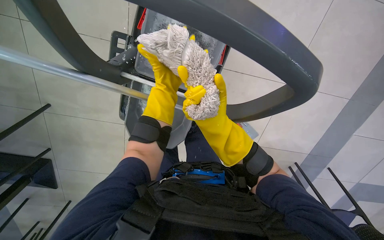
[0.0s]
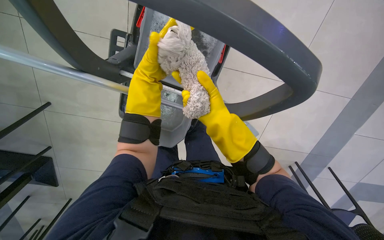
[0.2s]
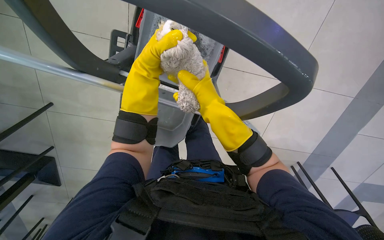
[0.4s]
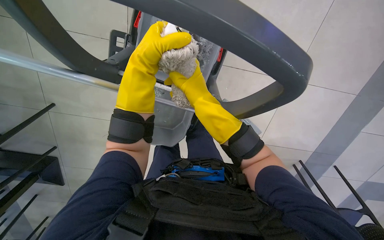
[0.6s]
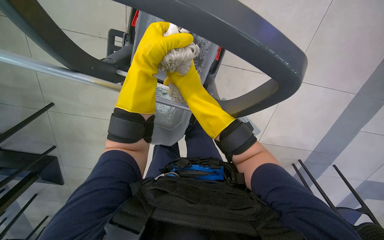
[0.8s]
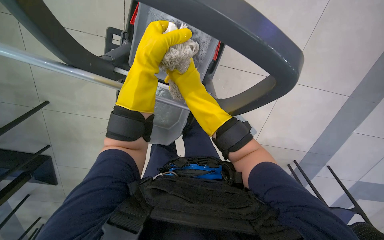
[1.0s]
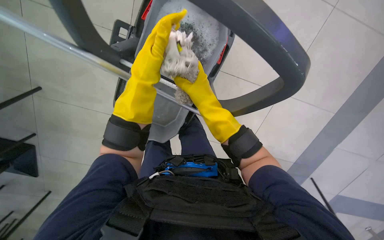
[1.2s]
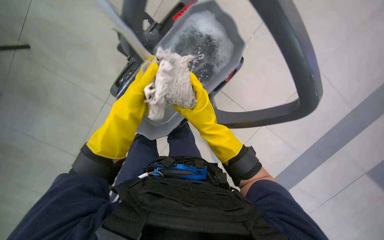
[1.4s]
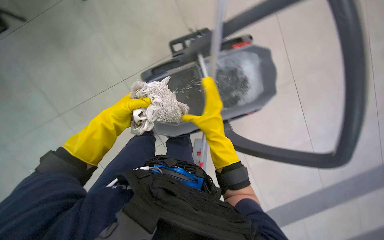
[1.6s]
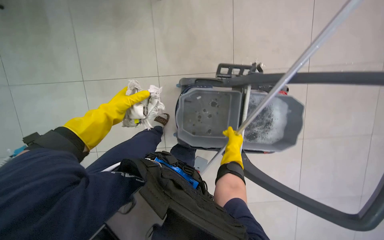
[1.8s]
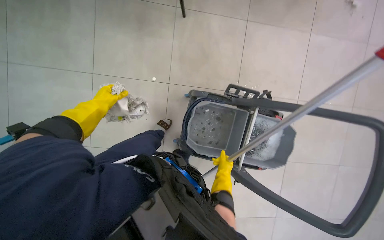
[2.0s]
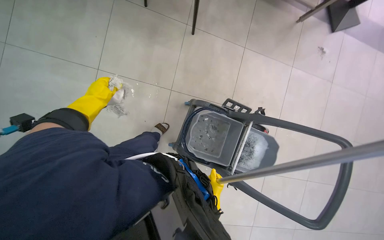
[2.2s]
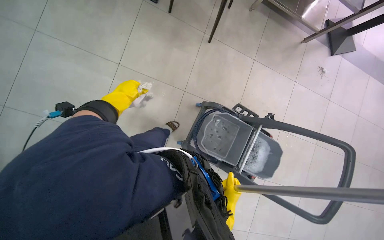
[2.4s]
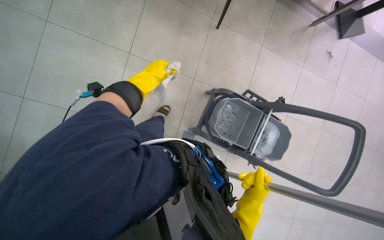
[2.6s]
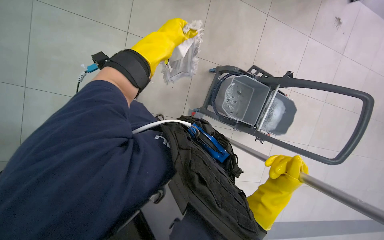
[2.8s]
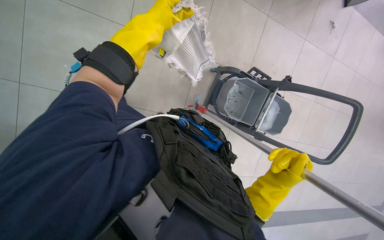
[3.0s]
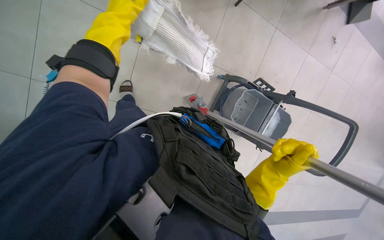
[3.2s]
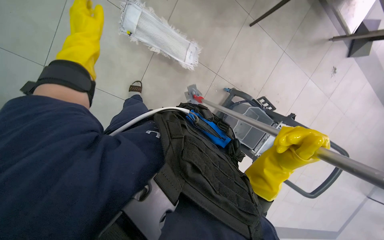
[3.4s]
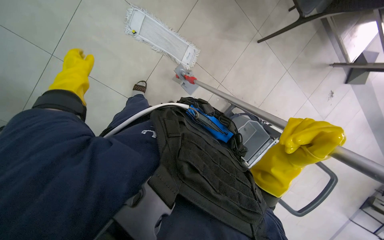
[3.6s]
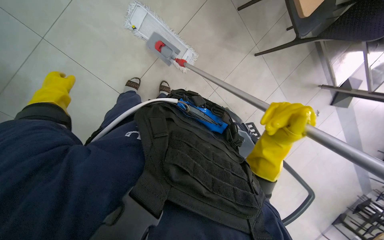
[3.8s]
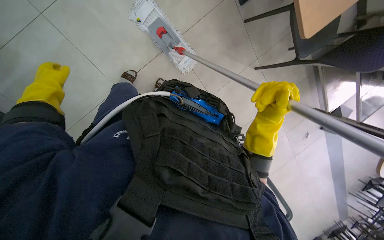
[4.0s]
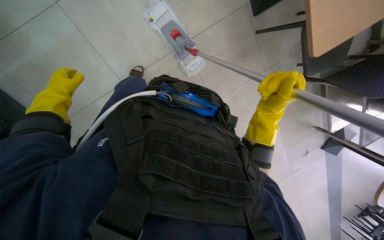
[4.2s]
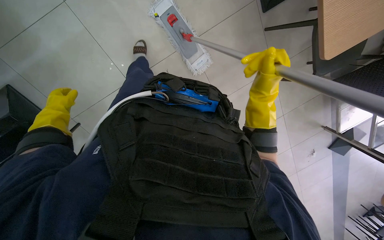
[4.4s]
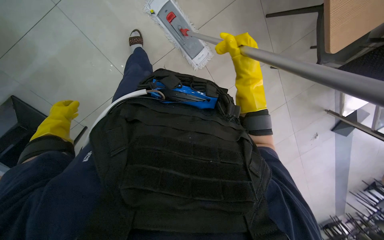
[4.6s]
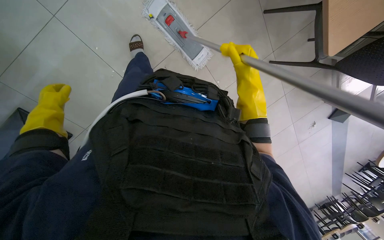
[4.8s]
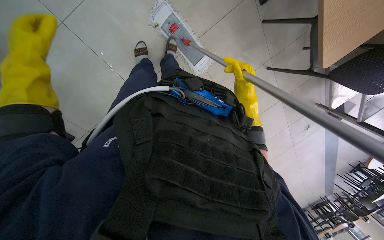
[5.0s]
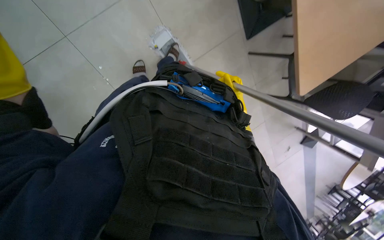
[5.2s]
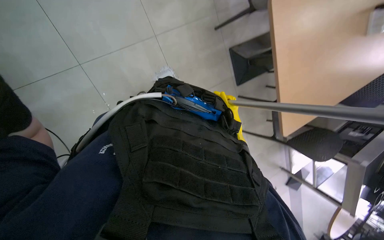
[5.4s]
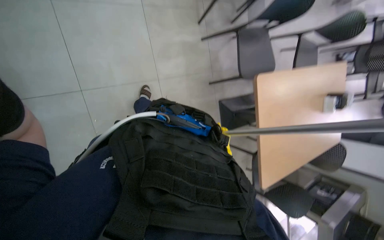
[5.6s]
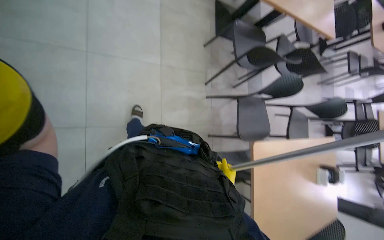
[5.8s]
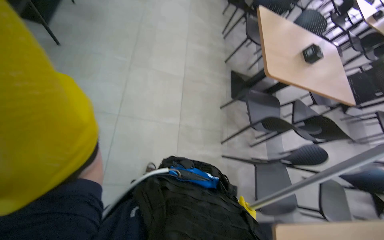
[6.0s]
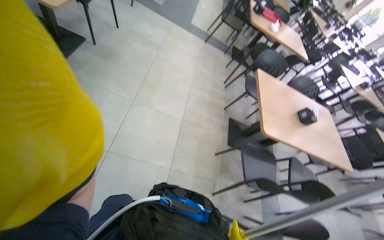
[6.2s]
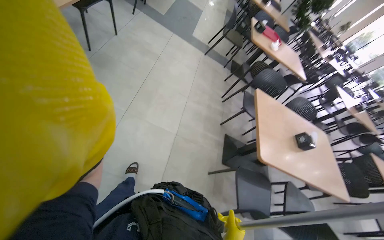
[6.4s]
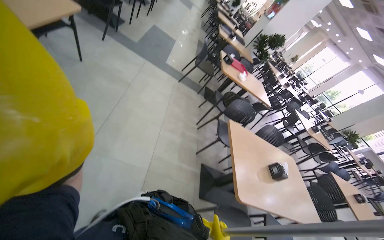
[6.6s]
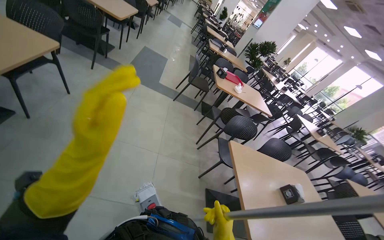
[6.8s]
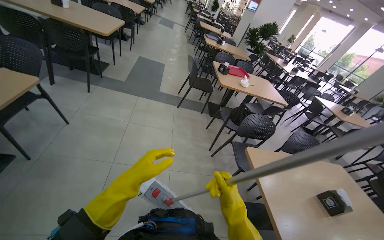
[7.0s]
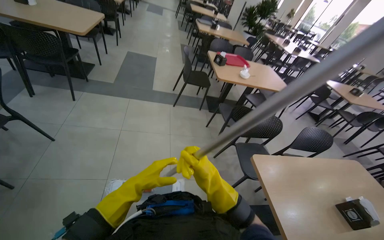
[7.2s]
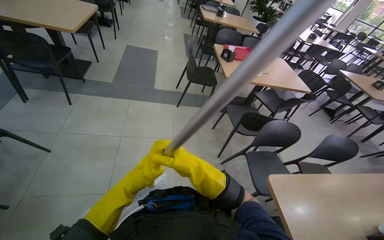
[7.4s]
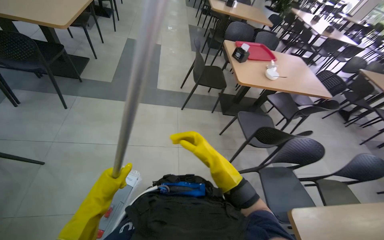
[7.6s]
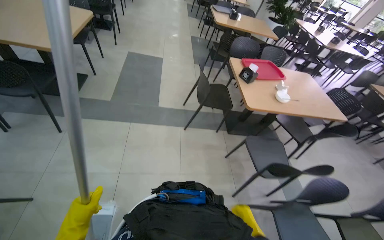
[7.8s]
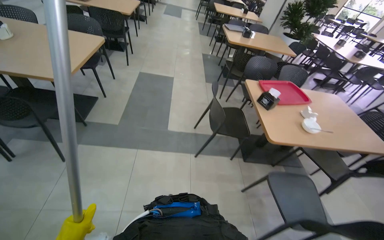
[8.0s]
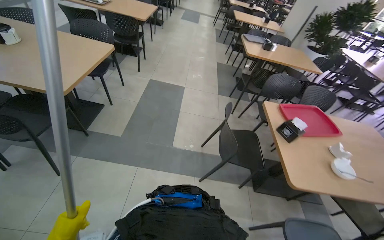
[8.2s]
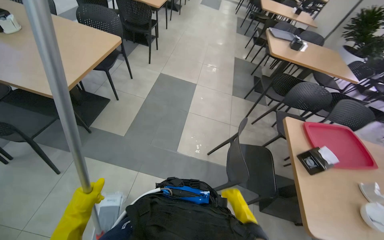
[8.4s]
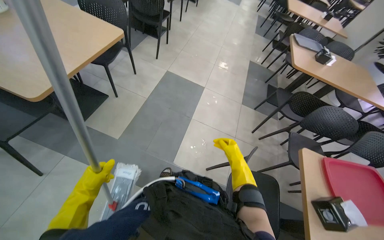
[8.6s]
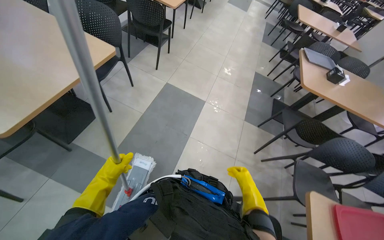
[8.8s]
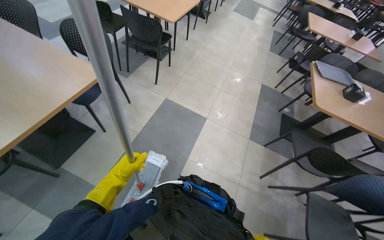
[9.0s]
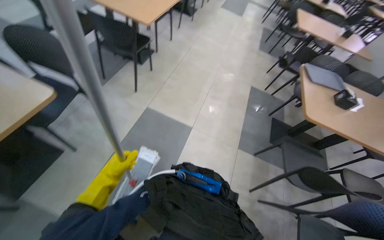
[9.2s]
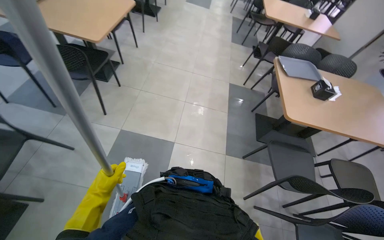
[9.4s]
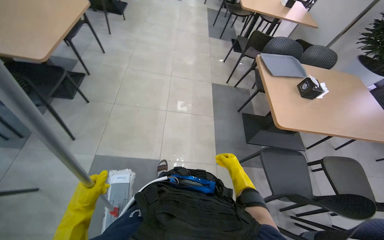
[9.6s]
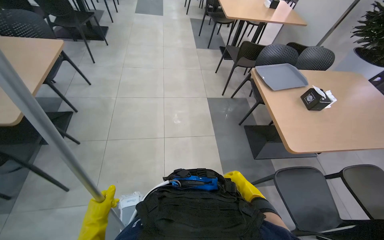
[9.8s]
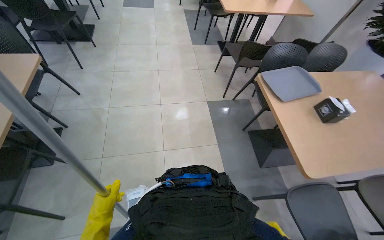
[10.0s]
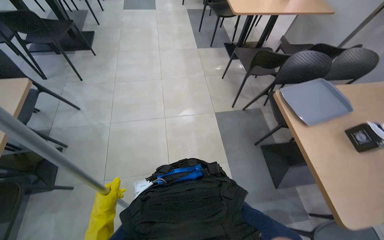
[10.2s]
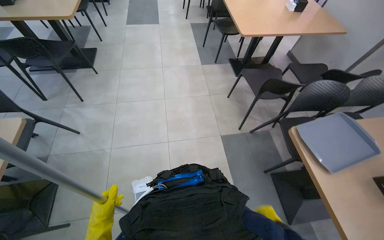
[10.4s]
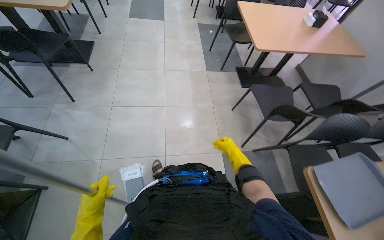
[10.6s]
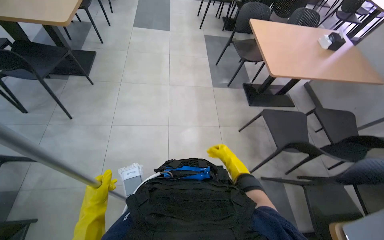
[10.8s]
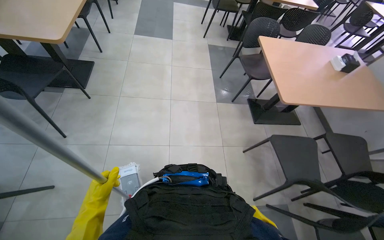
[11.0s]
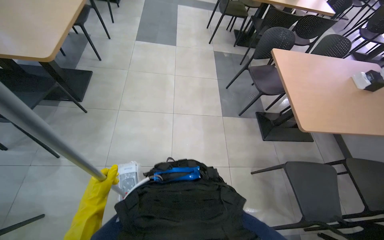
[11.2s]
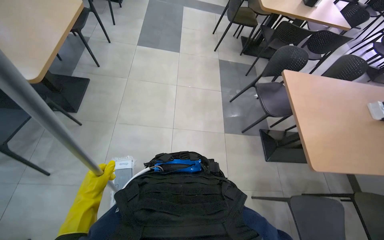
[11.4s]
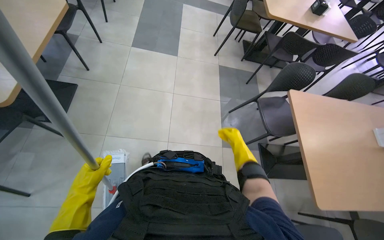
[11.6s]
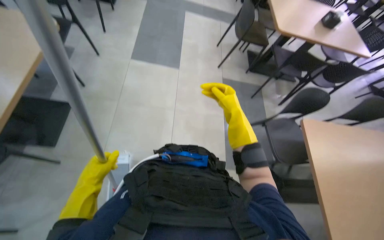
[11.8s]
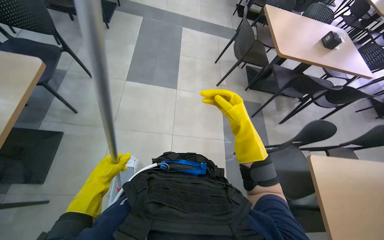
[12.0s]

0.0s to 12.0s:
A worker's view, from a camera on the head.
Job: mopping floor.
The whole recording: Mopping cafeteria floor. The worker mops the cafeteria floor with a flat mop.
0.0s to 1.6s: The scene turns approximately 25 degrees clockwise in the picture.
1.6s to 3.0s: The camera travels about 70 cm. The view swings about 15 degrees to the right. The scene rotates clockwise by about 30 degrees.
4.4s to 6.0s: The head travels roughly 50 cm. The camera pitches upward, by approximately 55 degrees.
6.0s to 7.6s: The camera is carried roughly 1.5 m. The camera pitches upward, by some 15 degrees.
7.6s to 9.0s: The wearer moves some 1.5 m. The head rotates some 25 degrees to the left.
9.0s to 10.4s: The wearer moves approximately 1.5 m. The wearer looks approximately 35 degrees further to the right.
10.4s to 12.0s: The camera travels some 2 m.

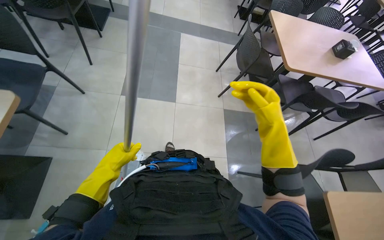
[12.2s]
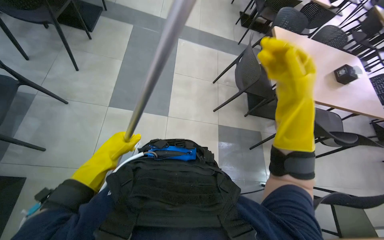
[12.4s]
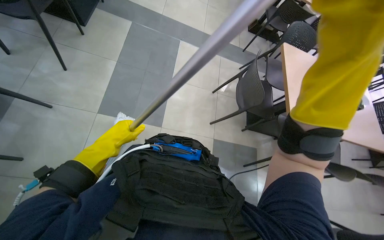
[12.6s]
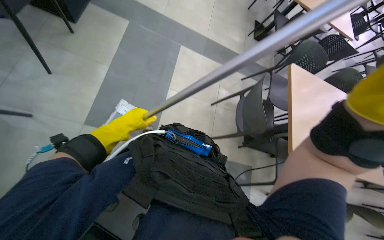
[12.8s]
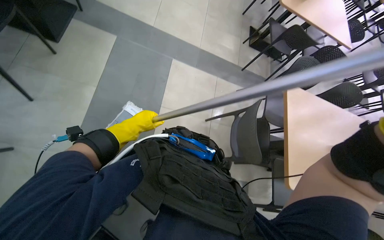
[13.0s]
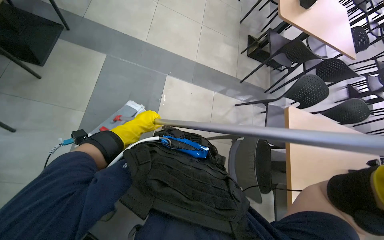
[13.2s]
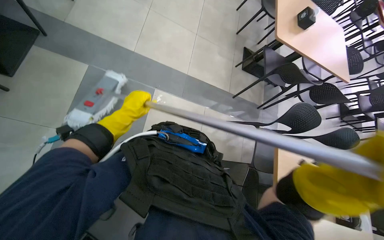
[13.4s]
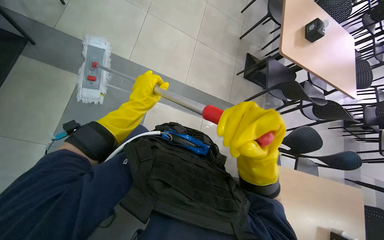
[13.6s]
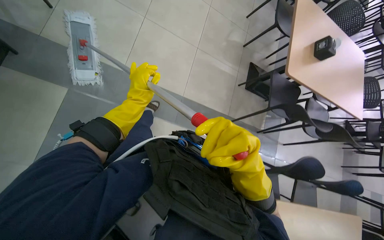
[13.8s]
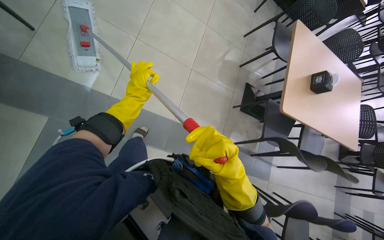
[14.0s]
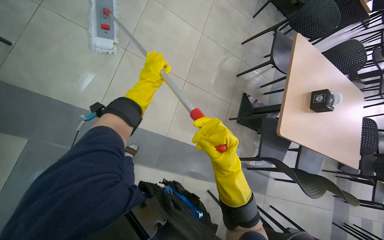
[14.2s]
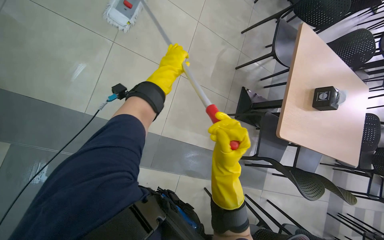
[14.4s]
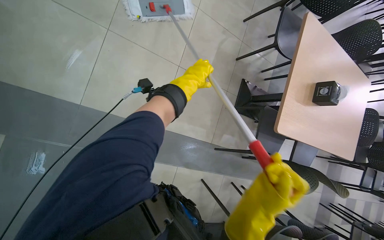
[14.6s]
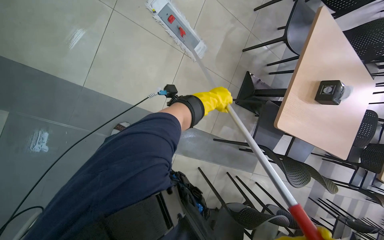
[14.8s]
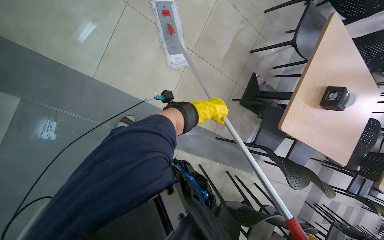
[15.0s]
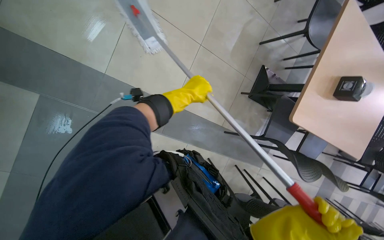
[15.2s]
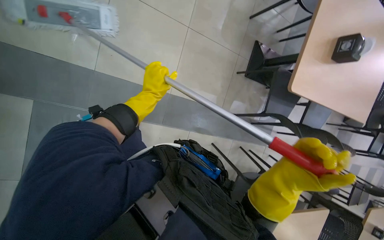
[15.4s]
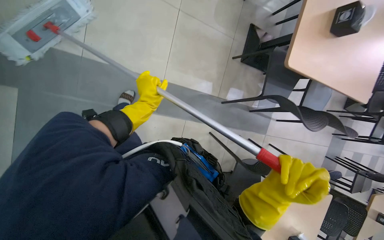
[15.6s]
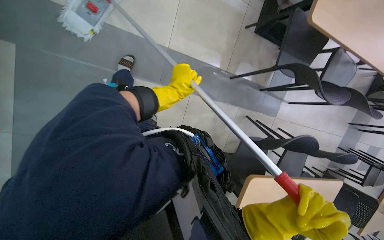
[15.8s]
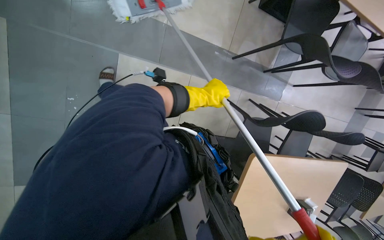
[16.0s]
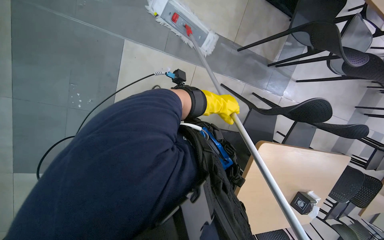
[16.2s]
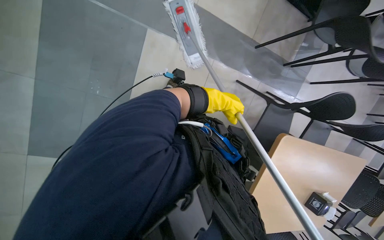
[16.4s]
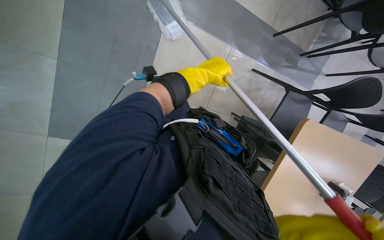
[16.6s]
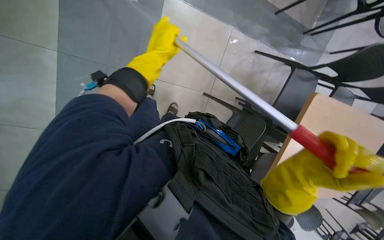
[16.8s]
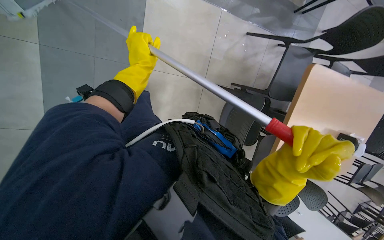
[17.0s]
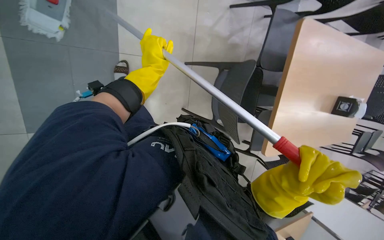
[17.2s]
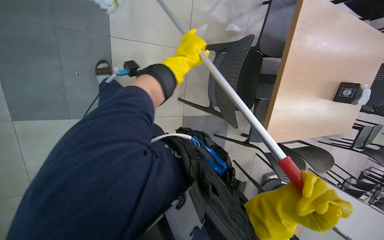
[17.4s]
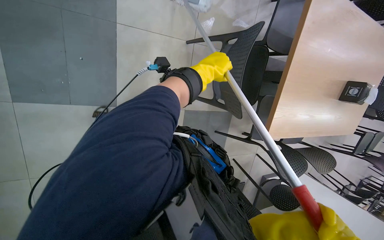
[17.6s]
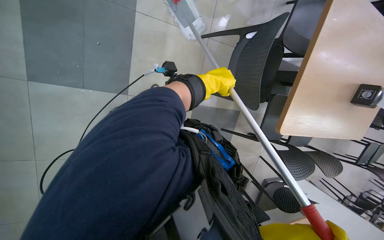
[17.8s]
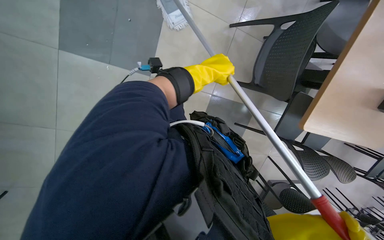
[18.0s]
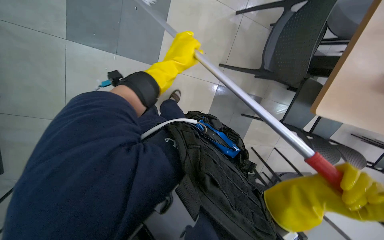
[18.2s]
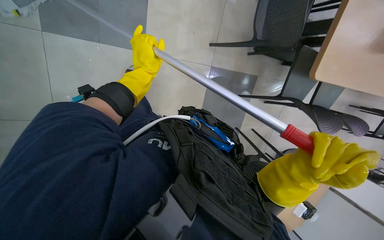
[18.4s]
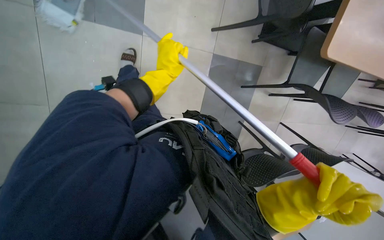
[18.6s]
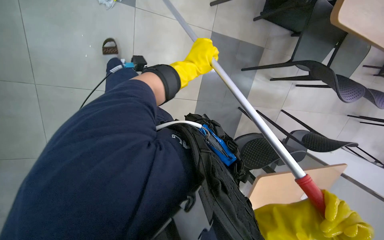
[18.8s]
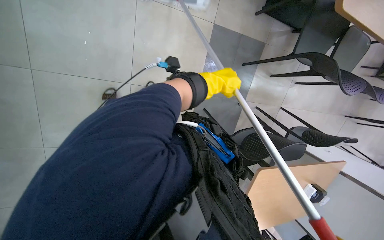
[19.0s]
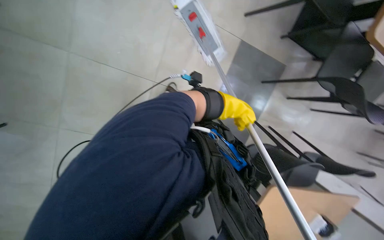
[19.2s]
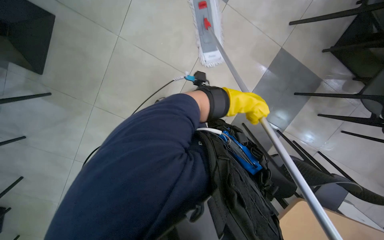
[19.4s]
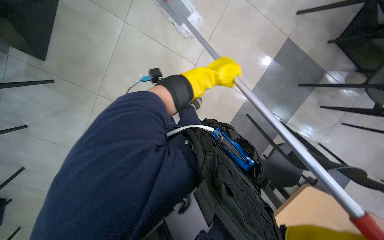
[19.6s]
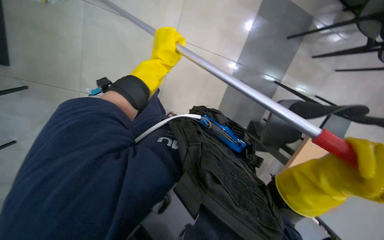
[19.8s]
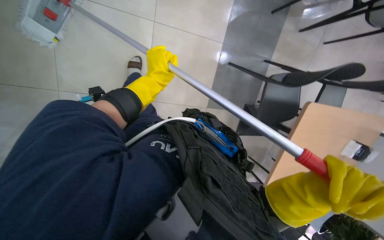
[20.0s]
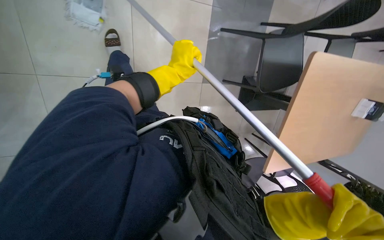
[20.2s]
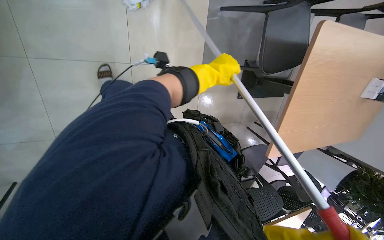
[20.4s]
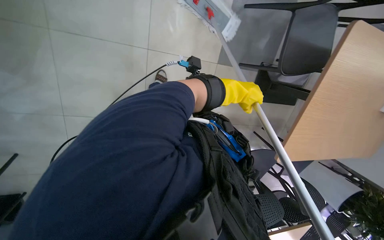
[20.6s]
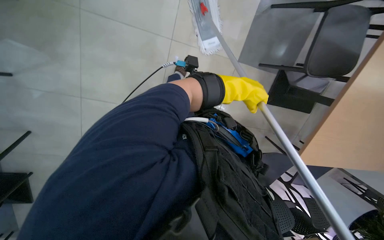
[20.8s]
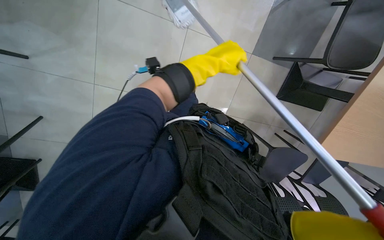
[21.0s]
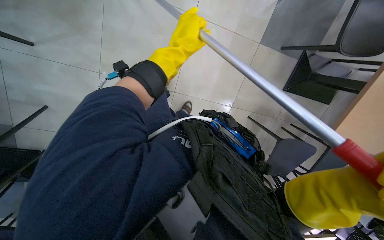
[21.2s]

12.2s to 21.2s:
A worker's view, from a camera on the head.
Job: mopping floor.
The whole recording: Mopping cafeteria floor. The worker mops the cafeteria floor with a flat mop.
12.2s to 13.8s: The camera is carried about 1 m.
13.8s to 15.2s: The head travels about 50 cm. The view tilts some 15 degrees downward.
15.2s to 16.6s: The head travels approximately 50 cm. The view tips downward by approximately 15 degrees.
16.6s to 18.2s: The camera is carried about 50 cm.
18.2s to 19.8s: The left hand moves approximately 20 cm to the right and comes back.
19.8s to 21.2s: The left hand travels to the right and back again, some 20 cm each way.
